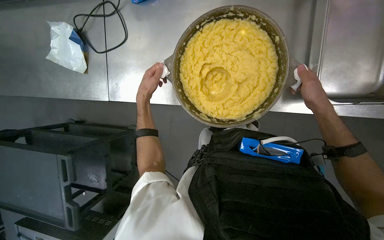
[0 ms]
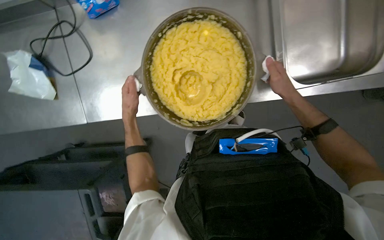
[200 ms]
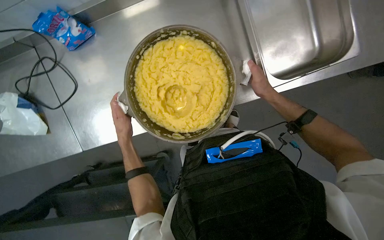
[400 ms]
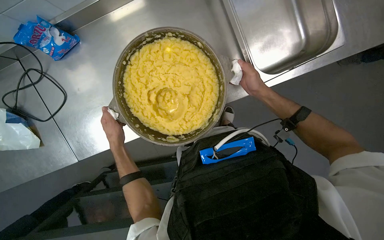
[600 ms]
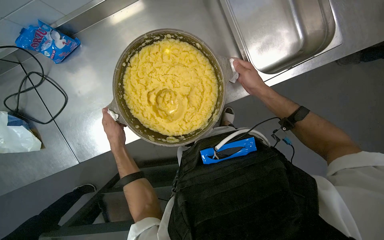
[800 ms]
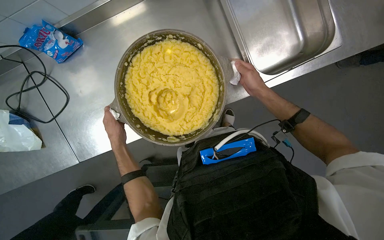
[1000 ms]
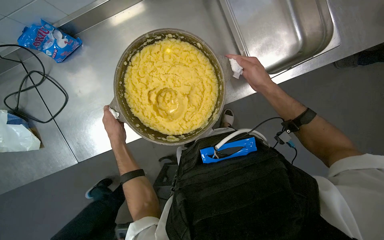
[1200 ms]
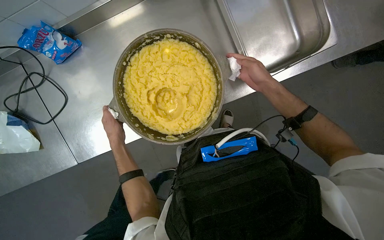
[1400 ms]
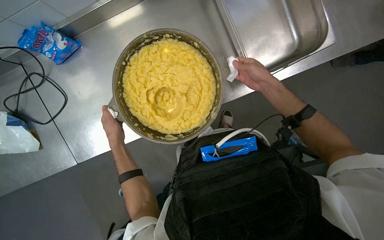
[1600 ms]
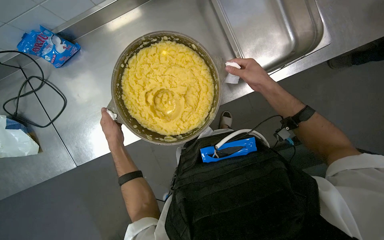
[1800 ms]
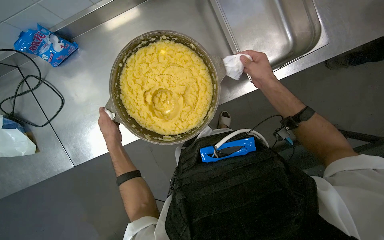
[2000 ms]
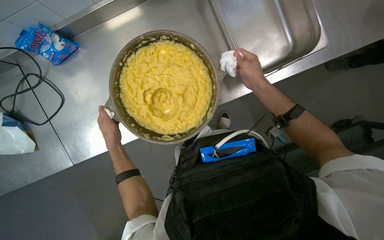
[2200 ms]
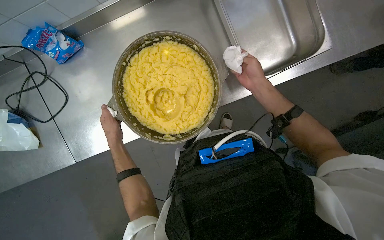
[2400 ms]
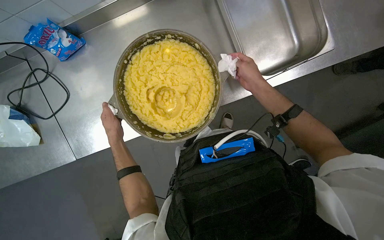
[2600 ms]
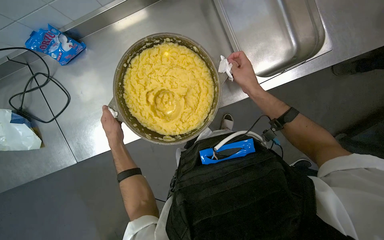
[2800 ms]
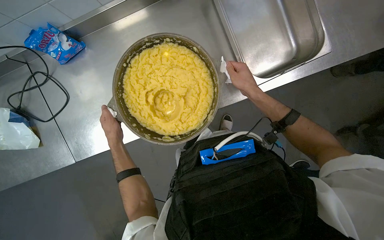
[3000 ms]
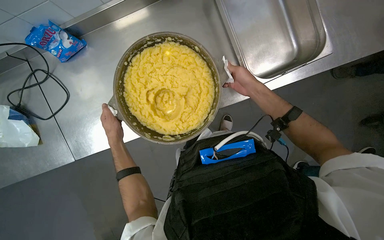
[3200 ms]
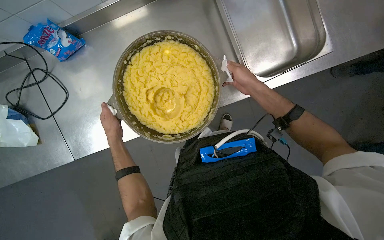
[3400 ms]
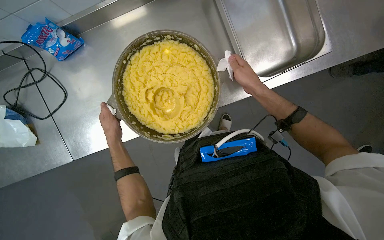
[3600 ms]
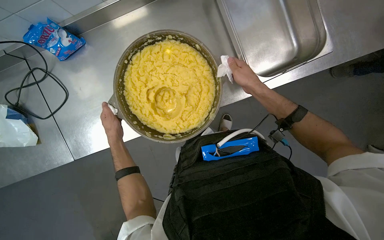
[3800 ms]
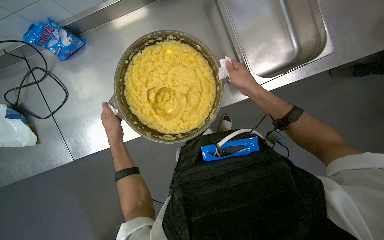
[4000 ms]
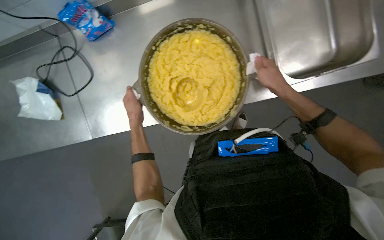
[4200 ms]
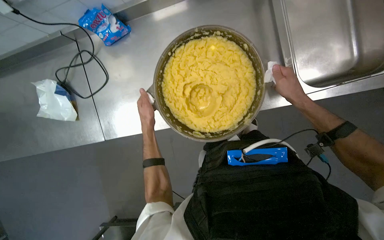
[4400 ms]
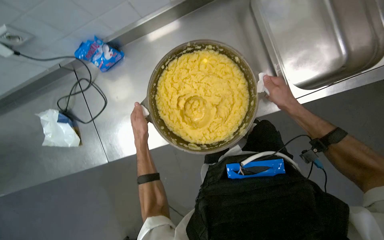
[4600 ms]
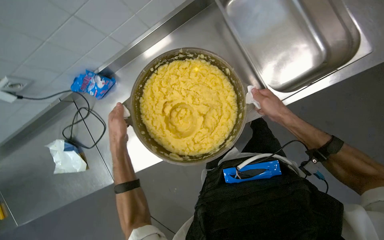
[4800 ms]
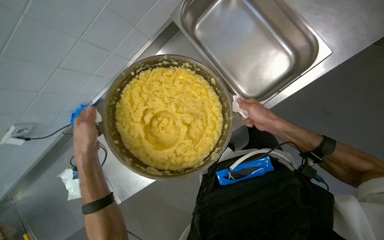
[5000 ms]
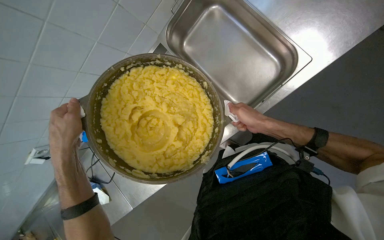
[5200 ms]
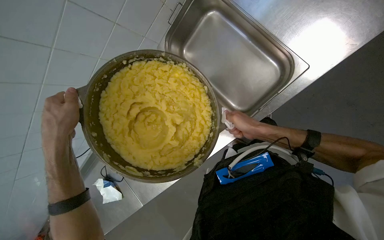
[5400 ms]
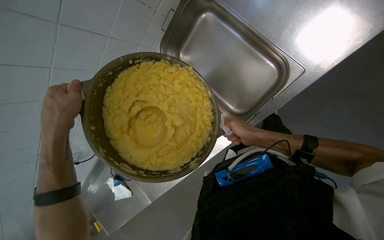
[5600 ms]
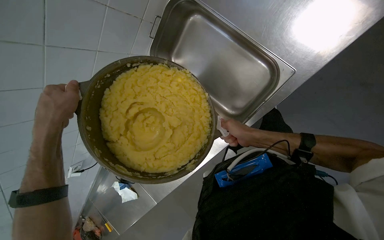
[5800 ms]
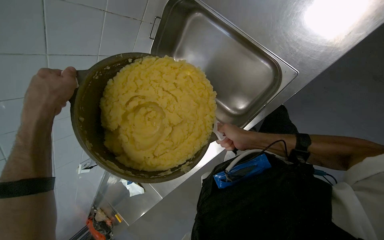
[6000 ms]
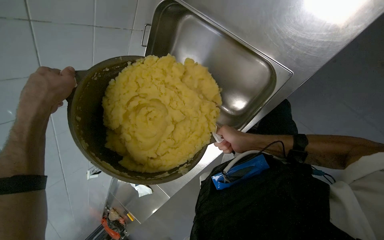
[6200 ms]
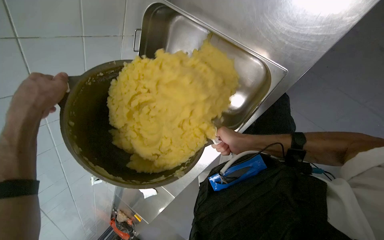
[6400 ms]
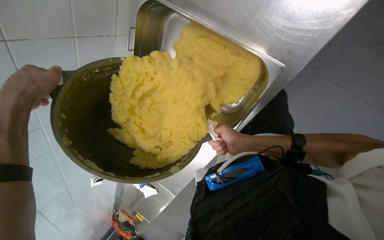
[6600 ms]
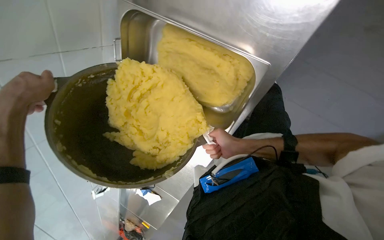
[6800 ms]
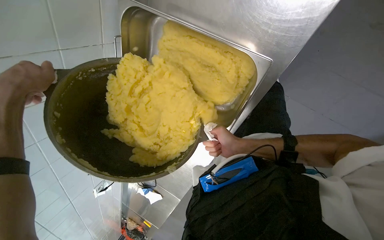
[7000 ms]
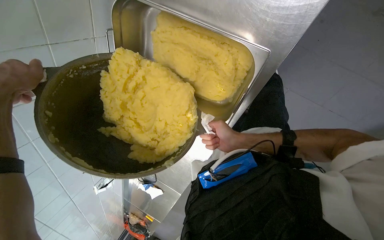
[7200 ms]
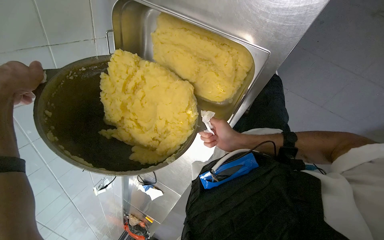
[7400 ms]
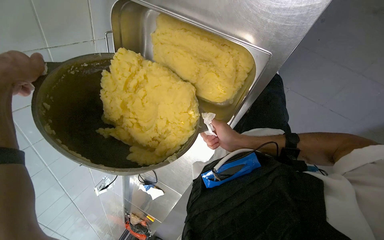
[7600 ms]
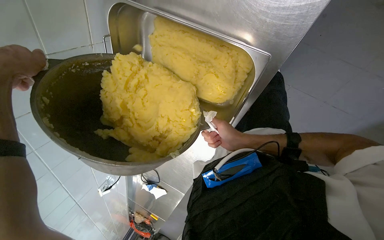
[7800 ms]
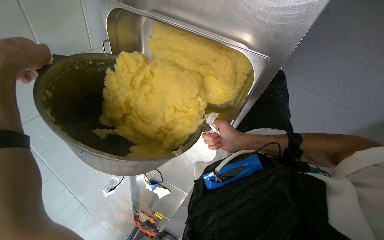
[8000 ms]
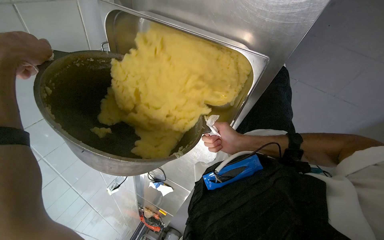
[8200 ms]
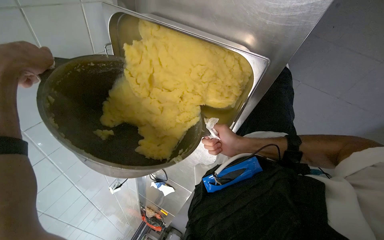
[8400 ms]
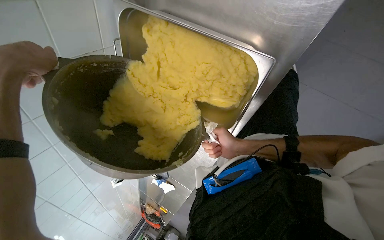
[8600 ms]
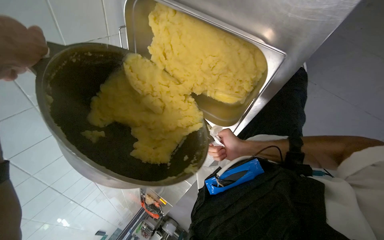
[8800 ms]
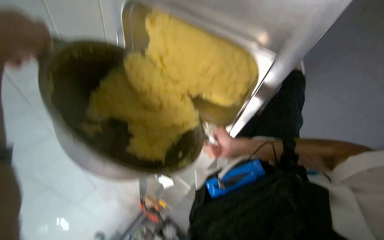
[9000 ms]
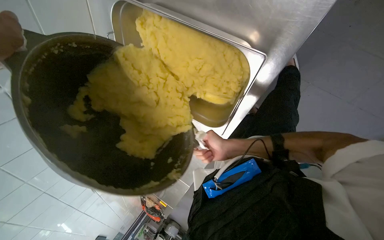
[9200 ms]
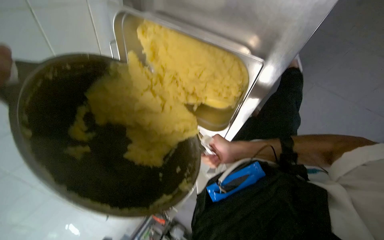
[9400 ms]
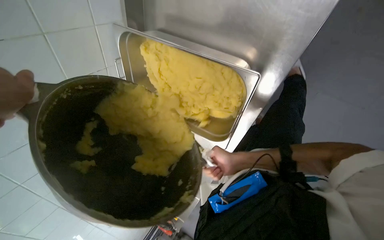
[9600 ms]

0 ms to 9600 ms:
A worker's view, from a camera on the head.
Job: preparing food.
The whole recording: Transferring mashed potatoes into tray. The worker picks up a pot of mashed potatoes, places it on the counter, and scrapes the mashed potatoes into a metal tray.
0 ms to 1600 ms: The scene rotates counterclockwise by approximately 25 degrees.
1600 ms to 3200 ms: The hands make small movements and keep their place.
3200 ms to 4800 ms: The left hand heads nearer to the camera, covering some 15 cm.
4800 ms to 6400 ms: The camera pitches upward, by about 10 degrees. The left hand travels nearer to the camera by roughly 10 cm.

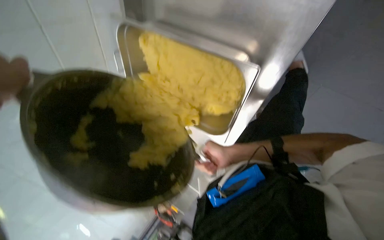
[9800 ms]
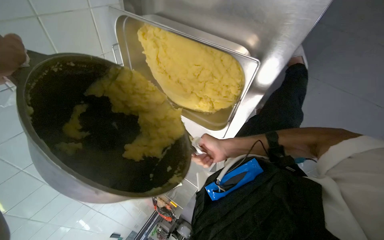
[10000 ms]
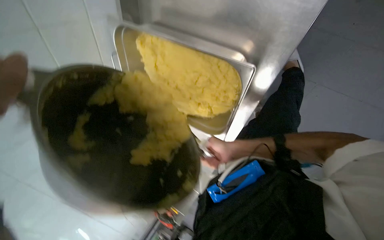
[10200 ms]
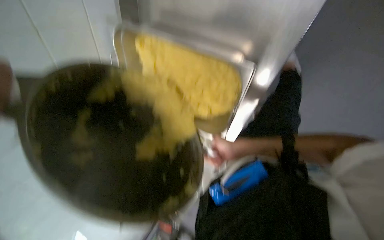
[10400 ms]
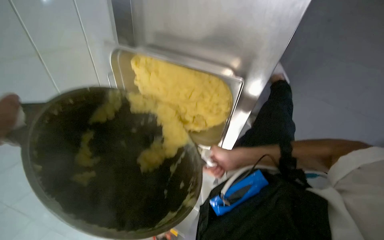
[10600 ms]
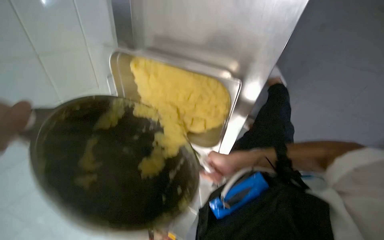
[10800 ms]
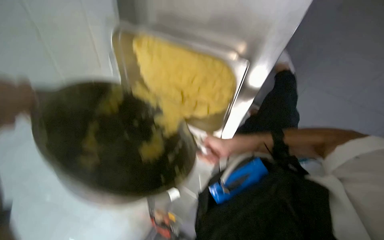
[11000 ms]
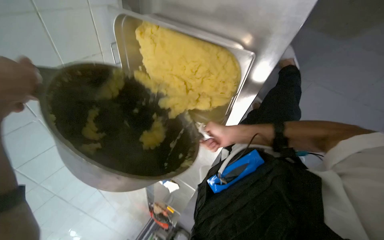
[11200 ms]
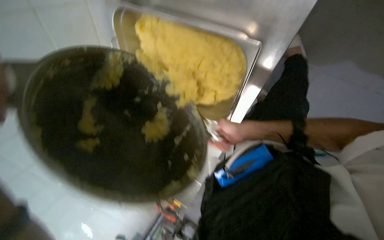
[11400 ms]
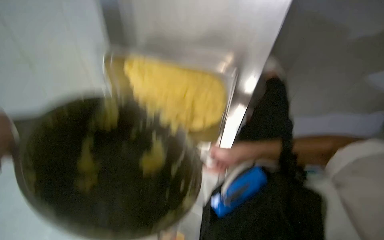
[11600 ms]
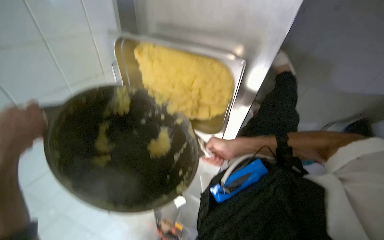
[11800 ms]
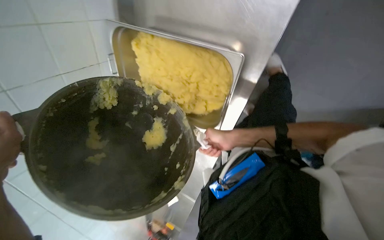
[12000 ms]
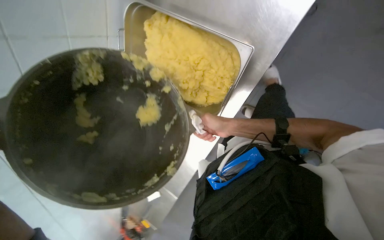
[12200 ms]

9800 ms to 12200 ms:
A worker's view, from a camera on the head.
Job: preparing food.
The whole recording: Transferring mashed potatoes into tray. The worker picks up a pot of mashed potatoes, places it on the counter, and scrapes the mashed potatoes into a metal tray.
11000 ms to 12200 ms: The right hand moves up the picture, roughly 10 cm.

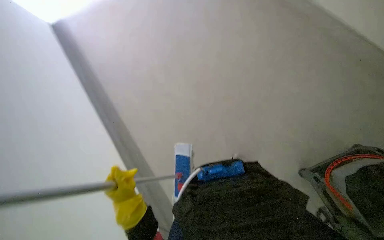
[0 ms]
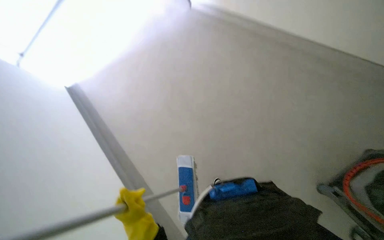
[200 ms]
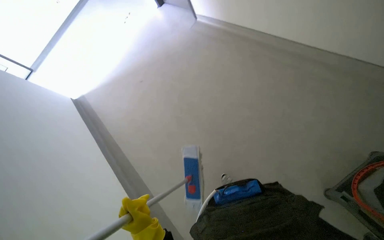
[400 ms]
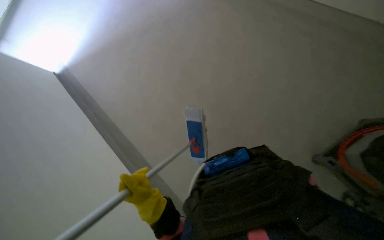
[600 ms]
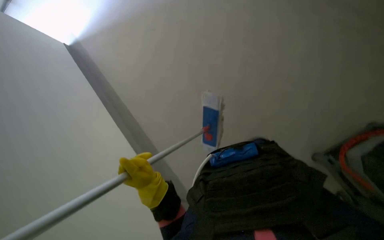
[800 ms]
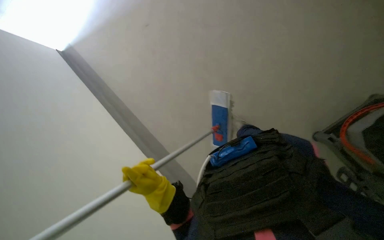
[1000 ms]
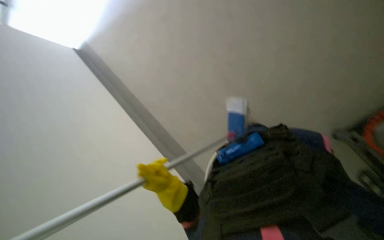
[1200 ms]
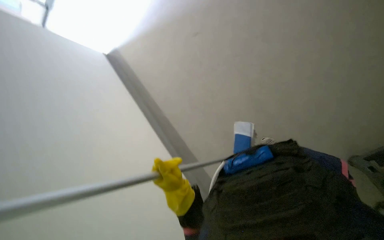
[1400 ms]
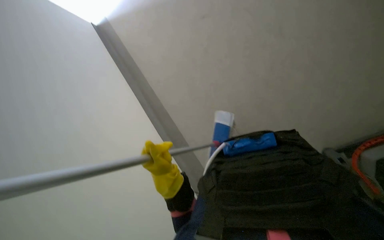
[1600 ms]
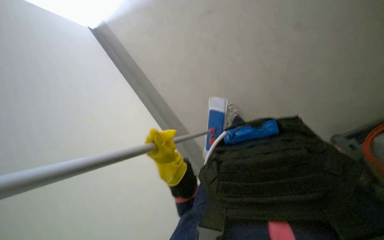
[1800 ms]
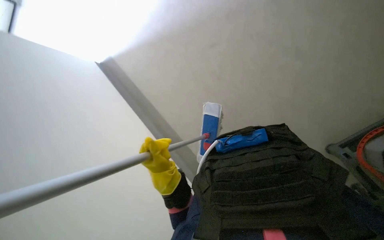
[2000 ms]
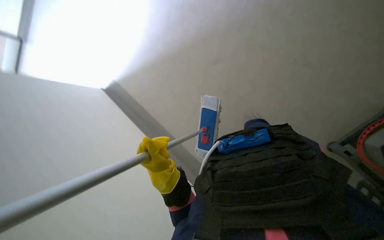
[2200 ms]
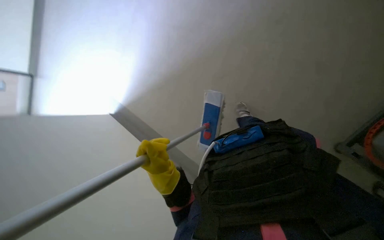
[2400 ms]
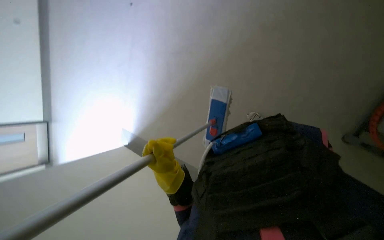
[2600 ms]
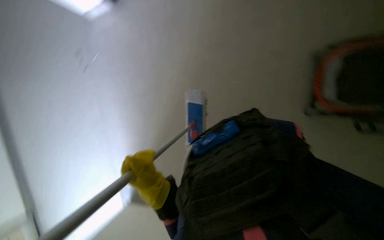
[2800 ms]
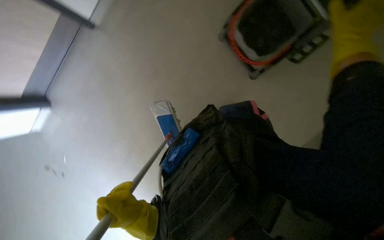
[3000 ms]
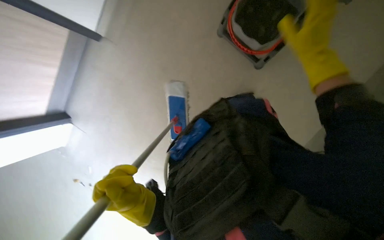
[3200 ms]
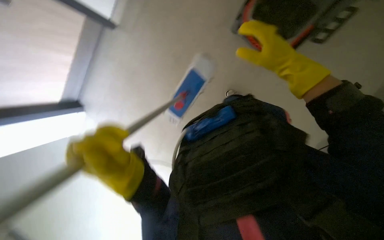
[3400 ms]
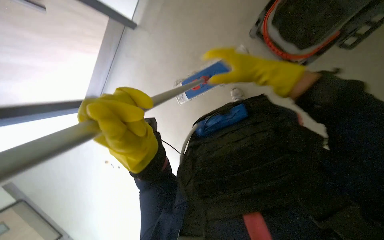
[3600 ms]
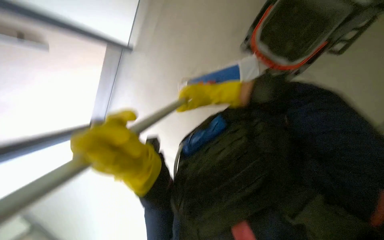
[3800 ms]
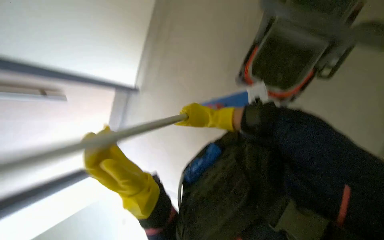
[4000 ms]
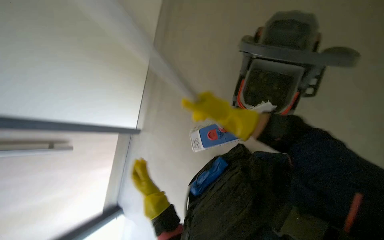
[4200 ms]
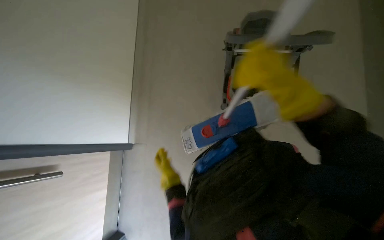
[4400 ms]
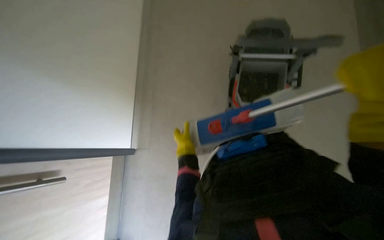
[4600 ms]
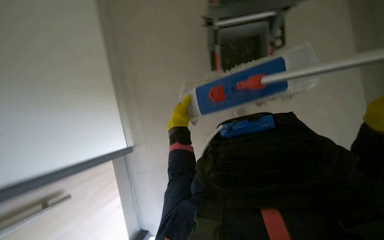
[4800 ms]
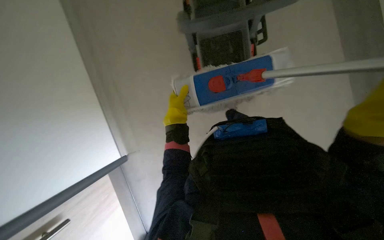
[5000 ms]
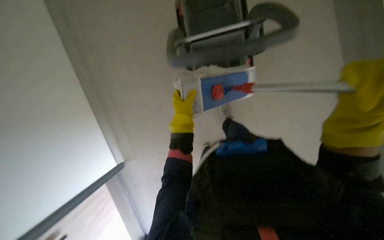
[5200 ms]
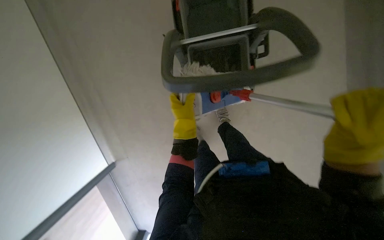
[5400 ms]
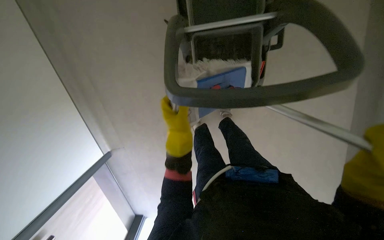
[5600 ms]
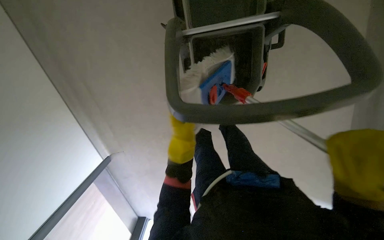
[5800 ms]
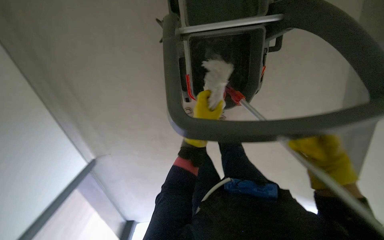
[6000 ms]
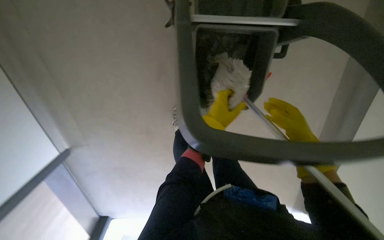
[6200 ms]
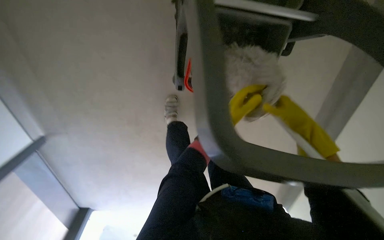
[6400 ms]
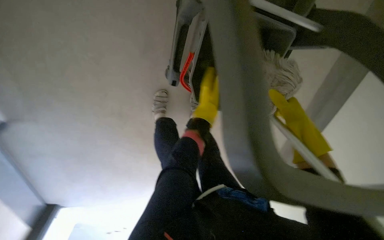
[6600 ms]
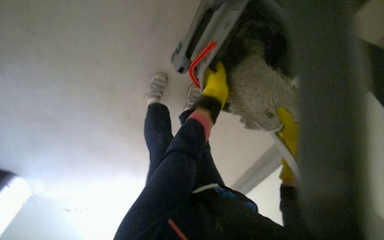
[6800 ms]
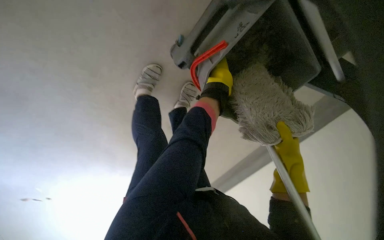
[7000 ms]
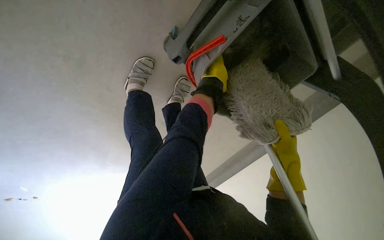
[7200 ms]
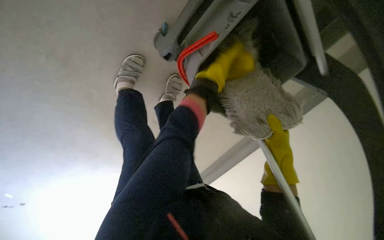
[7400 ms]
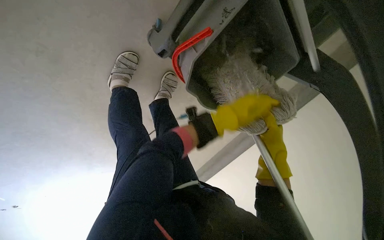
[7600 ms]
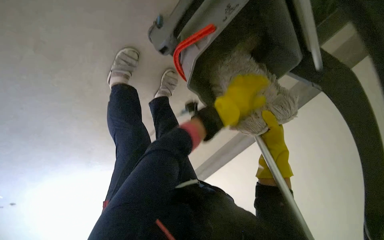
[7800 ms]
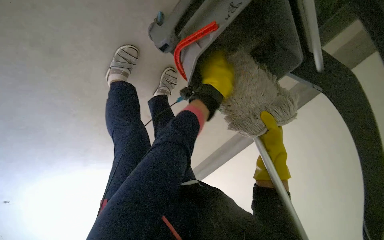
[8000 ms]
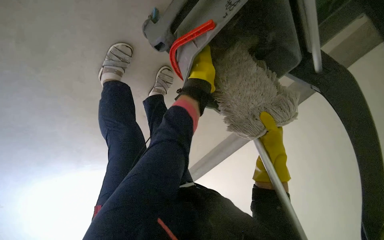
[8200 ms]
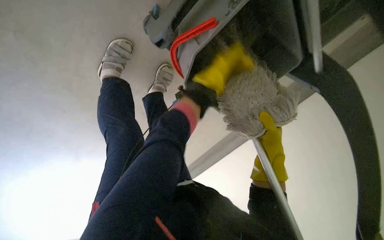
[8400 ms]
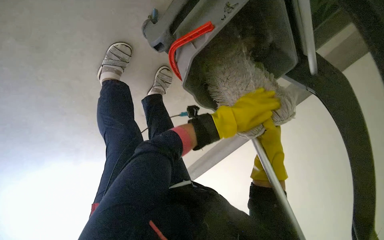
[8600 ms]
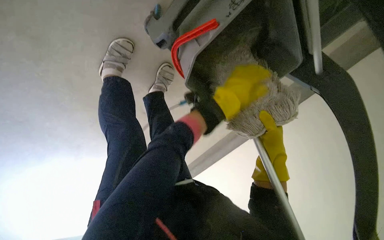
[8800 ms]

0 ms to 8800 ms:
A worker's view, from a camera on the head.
Job: preparing cleaning supplies.
The whole recording: Washing the mop. The worker washes the mop.
1400 ms to 3000 ms: The left hand moves nearer to the camera, roughly 10 cm.
3000 ms to 4400 ms: The view tilts roughly 25 degrees upward.
4400 ms to 5800 ms: The left hand shifts about 20 cm up the picture.
5800 ms to 7400 ms: The camera sweeps to the right, by approximately 40 degrees. Everything in view rotates about 40 degrees clockwise.
